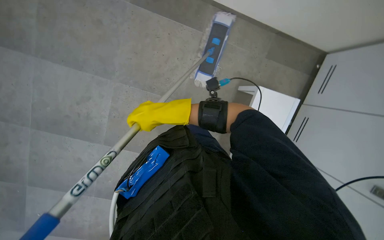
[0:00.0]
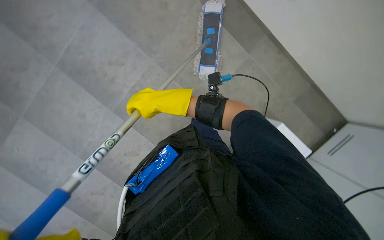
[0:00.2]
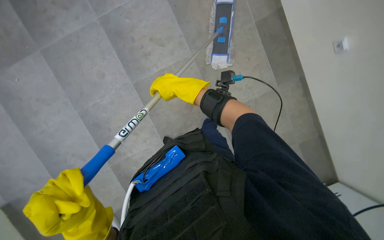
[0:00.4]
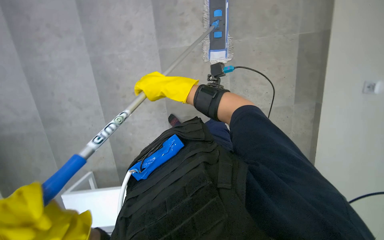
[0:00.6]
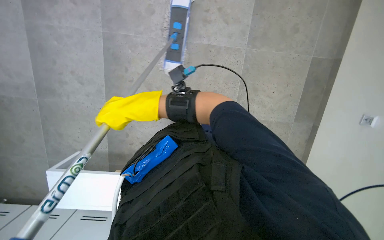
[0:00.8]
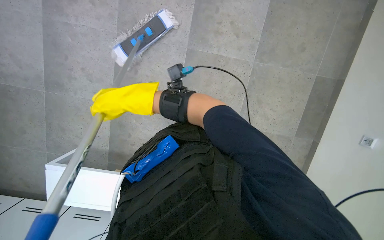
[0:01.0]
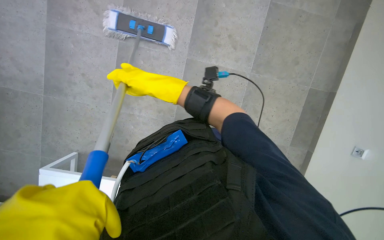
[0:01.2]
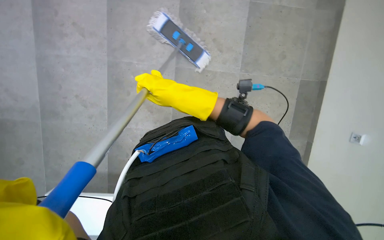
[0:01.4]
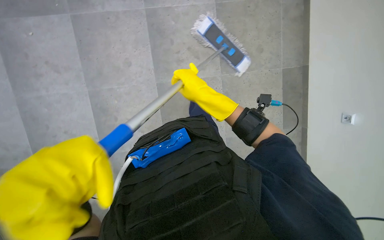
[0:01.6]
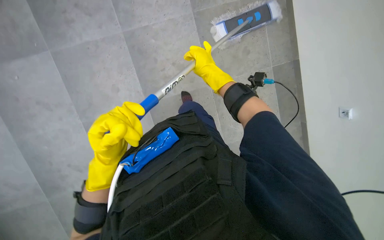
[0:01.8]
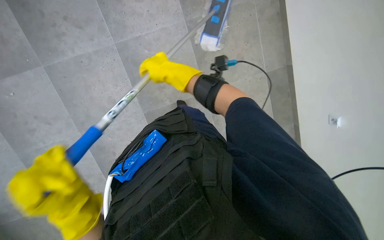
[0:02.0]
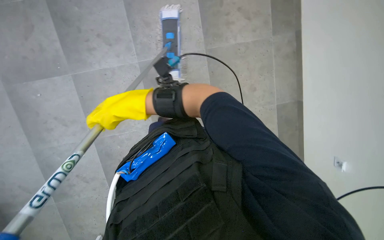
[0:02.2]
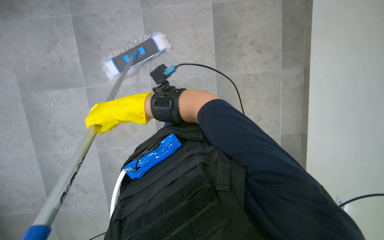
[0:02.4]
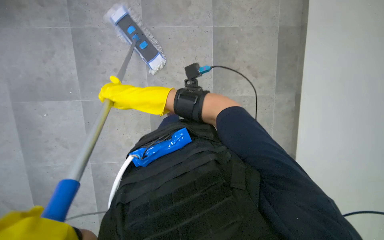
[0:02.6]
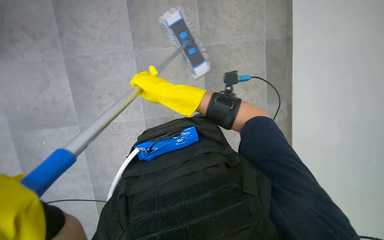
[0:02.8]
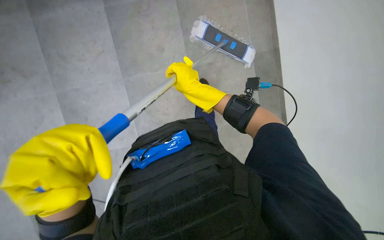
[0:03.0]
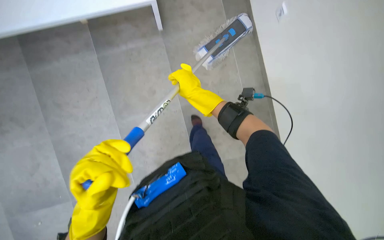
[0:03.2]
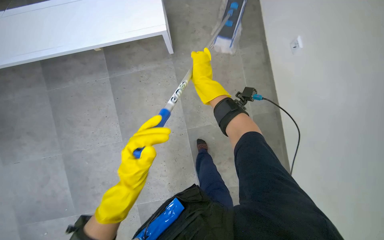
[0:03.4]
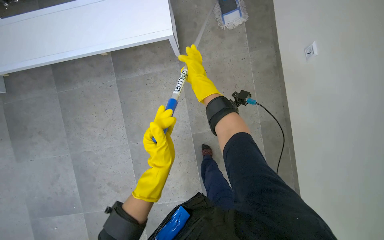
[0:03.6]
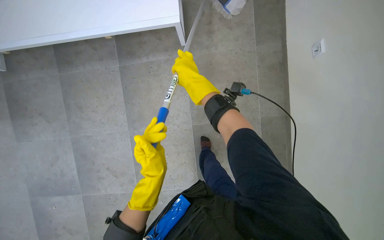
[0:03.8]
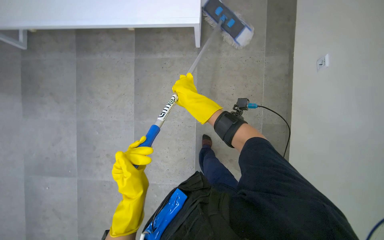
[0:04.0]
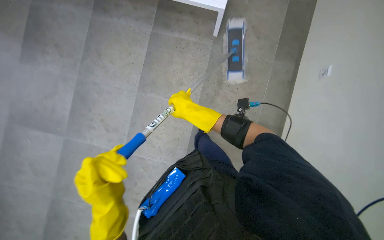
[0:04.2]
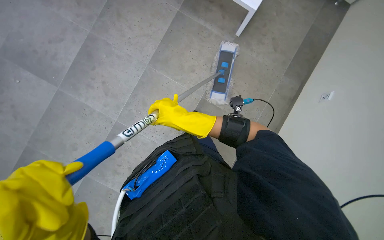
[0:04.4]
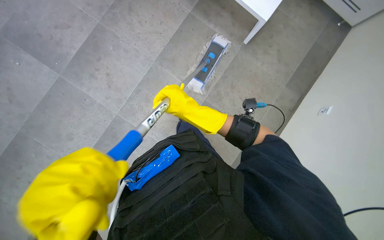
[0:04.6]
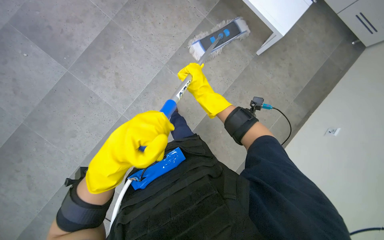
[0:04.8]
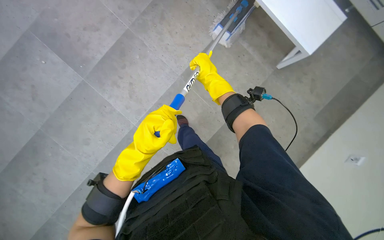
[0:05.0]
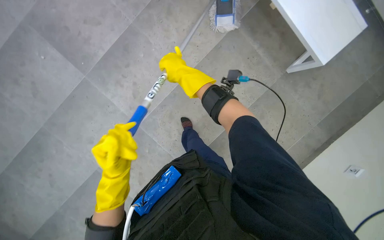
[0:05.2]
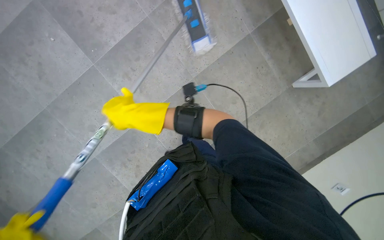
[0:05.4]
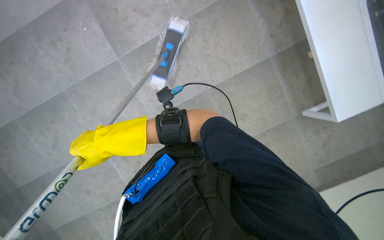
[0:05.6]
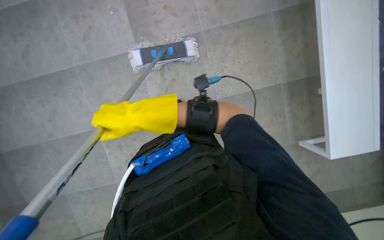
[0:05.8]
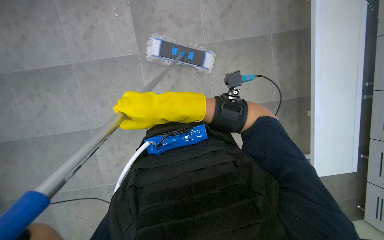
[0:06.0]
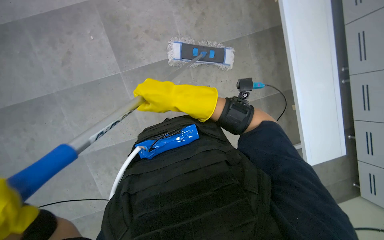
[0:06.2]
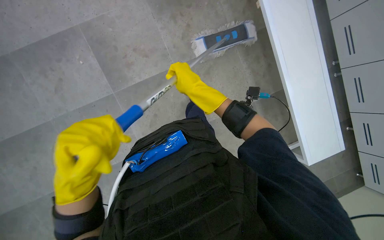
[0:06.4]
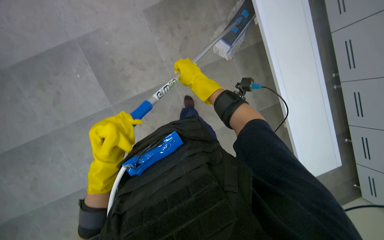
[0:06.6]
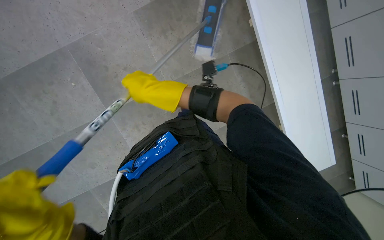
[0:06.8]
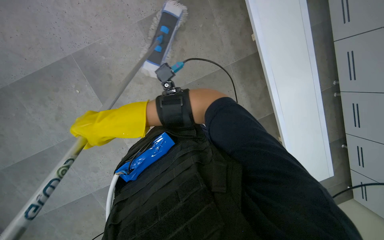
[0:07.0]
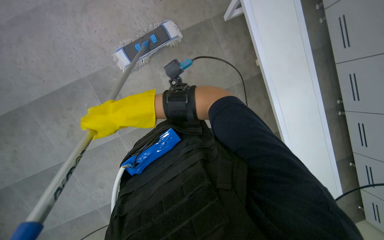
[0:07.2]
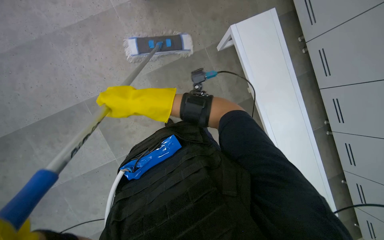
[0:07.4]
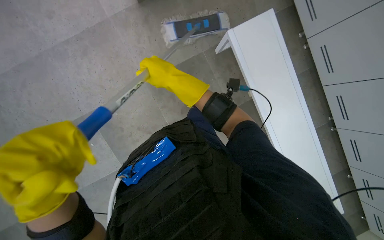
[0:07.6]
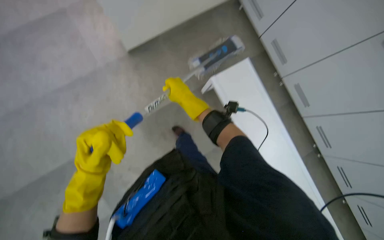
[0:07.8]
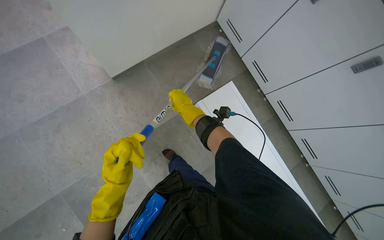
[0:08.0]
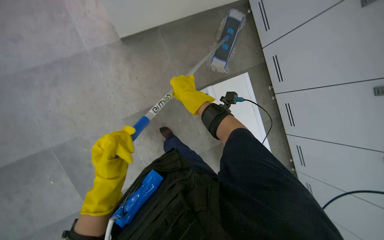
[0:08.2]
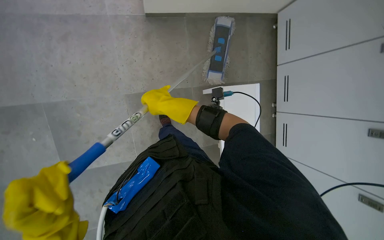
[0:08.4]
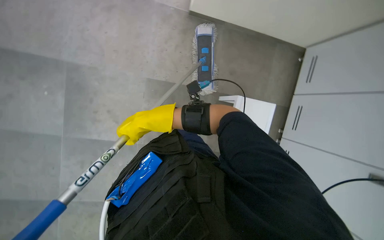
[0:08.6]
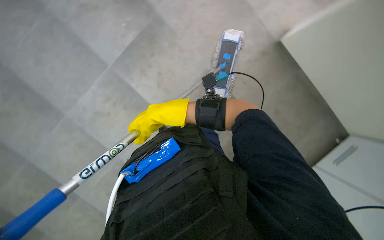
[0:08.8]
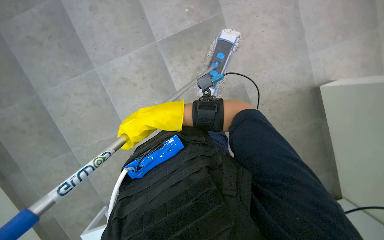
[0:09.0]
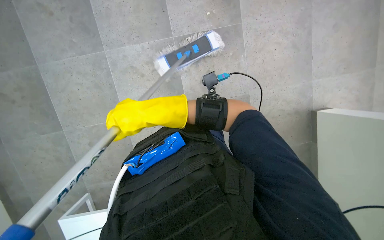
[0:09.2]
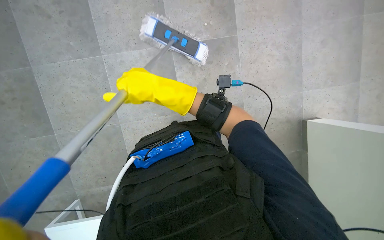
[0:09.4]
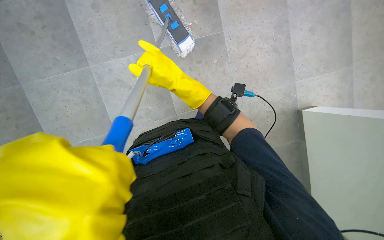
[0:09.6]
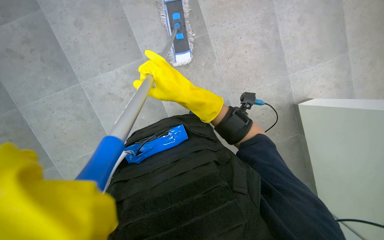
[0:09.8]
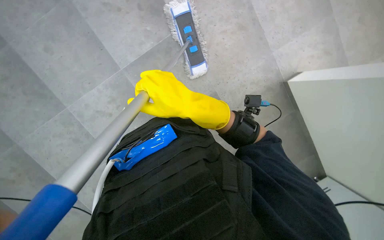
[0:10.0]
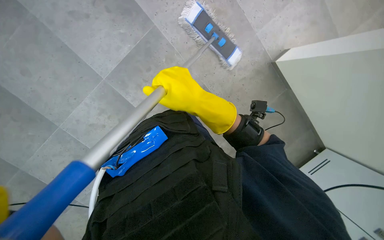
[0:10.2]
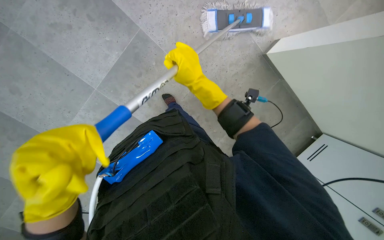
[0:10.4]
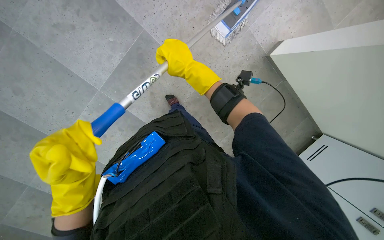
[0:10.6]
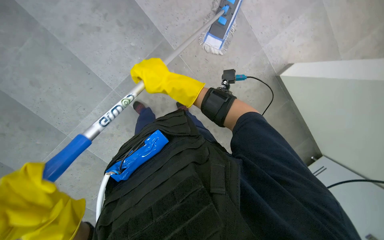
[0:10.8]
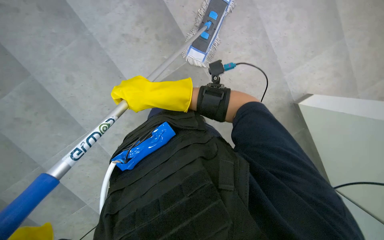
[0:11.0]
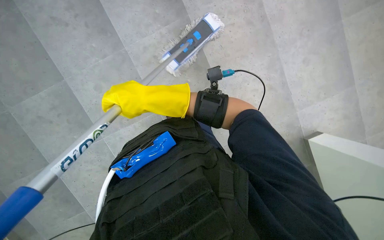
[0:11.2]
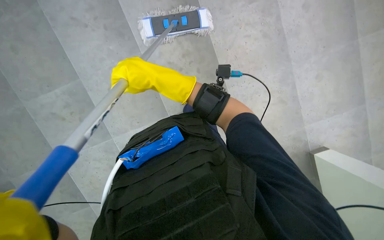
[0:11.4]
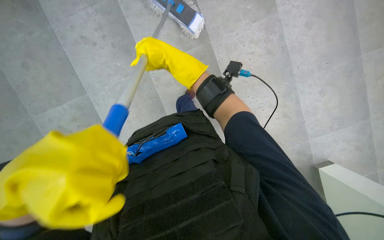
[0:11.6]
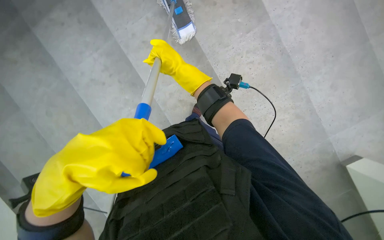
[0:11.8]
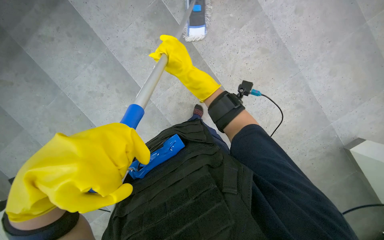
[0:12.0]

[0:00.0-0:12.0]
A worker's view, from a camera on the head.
Job: mopping floor.
The whole recording: Mopping tiled floor. The worker mops the tiled floor with a long-handled mop.
0:00.0 to 0:01.6: The right hand moves to the right, approximately 20 cm.
0:01.6 to 0:03.0: The wearer moves some 40 cm.
0:04.4 to 0:06.0: The camera travels approximately 40 cm. The scene rotates clockwise by roughly 55 degrees.
0:06.0 to 0:07.6: The head travels some 50 cm.
0:07.6 to 0:09.0: The scene rotates clockwise by some 45 degrees.
0:09.0 to 0:10.4: The camera travels roughly 50 cm. Everything in view rotates approximately 35 degrees counterclockwise.
0:10.4 to 0:12.0: The right hand moves up the picture, approximately 40 cm.

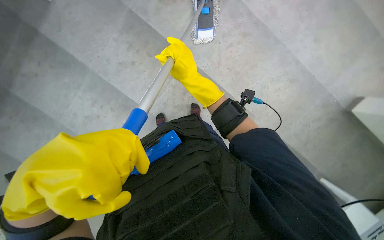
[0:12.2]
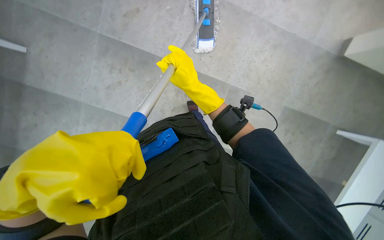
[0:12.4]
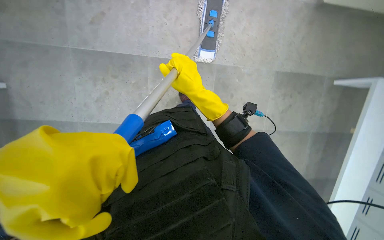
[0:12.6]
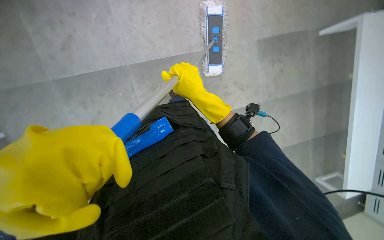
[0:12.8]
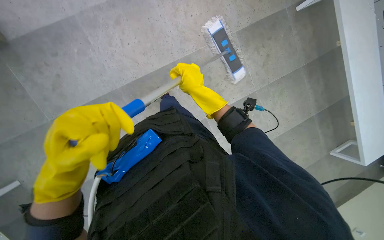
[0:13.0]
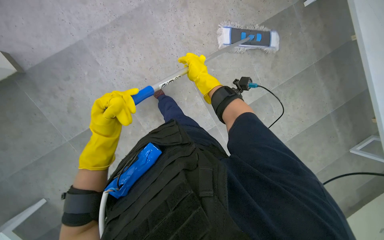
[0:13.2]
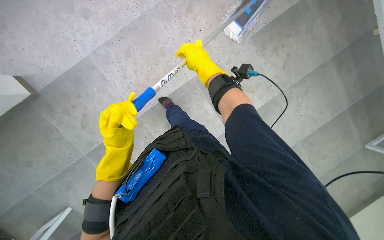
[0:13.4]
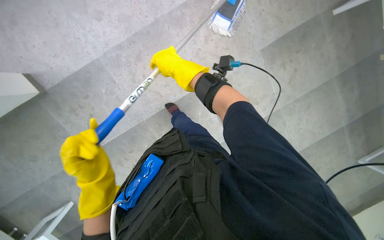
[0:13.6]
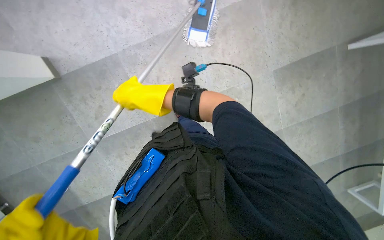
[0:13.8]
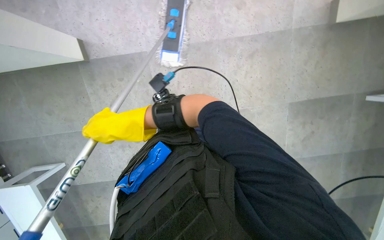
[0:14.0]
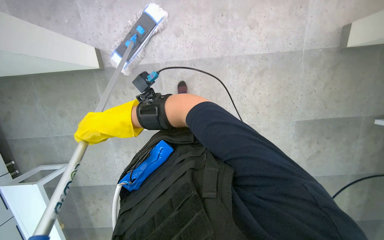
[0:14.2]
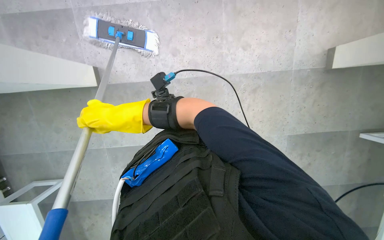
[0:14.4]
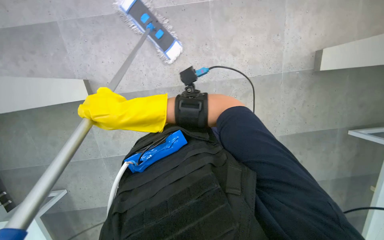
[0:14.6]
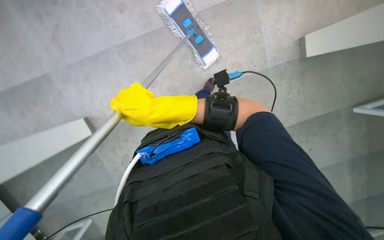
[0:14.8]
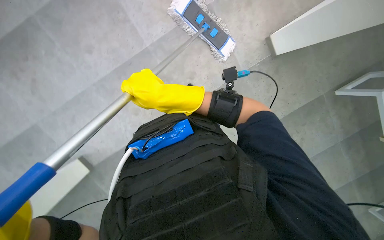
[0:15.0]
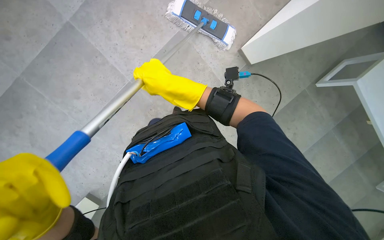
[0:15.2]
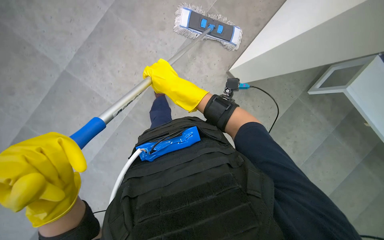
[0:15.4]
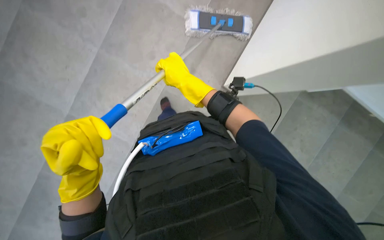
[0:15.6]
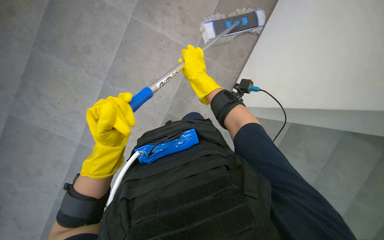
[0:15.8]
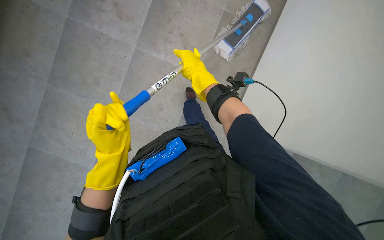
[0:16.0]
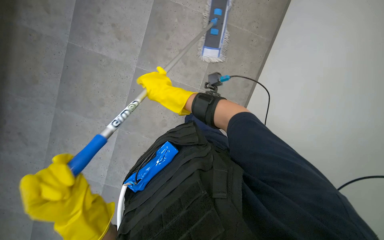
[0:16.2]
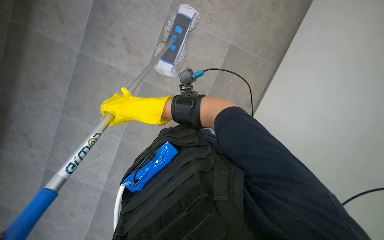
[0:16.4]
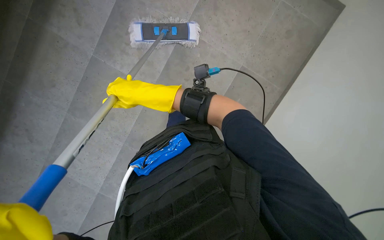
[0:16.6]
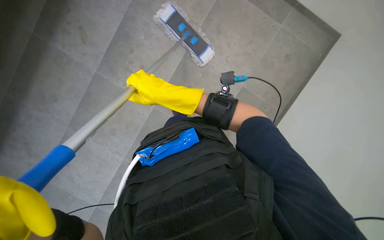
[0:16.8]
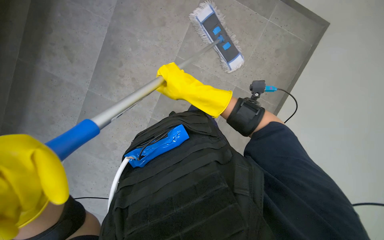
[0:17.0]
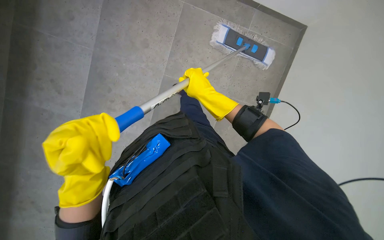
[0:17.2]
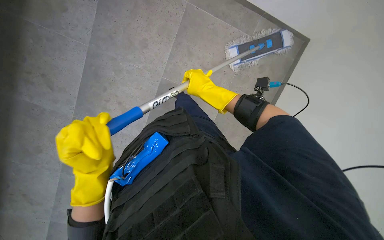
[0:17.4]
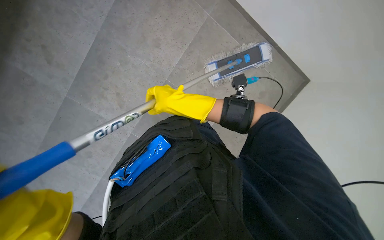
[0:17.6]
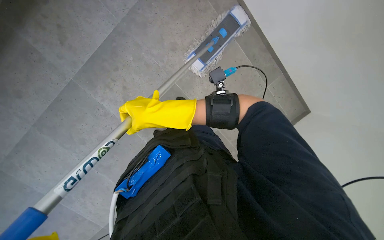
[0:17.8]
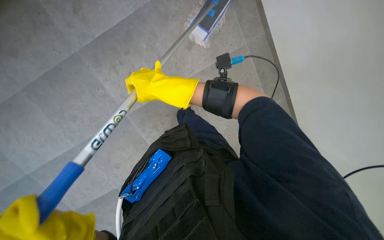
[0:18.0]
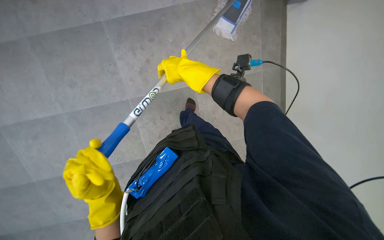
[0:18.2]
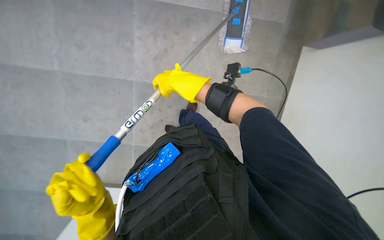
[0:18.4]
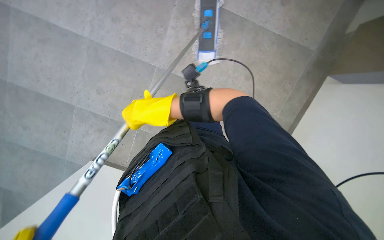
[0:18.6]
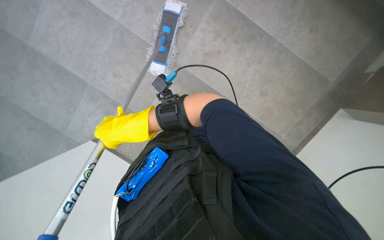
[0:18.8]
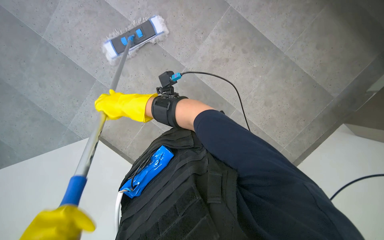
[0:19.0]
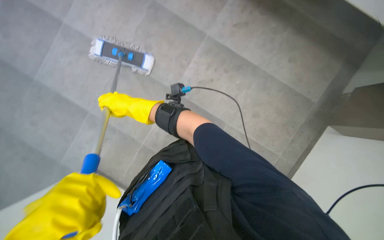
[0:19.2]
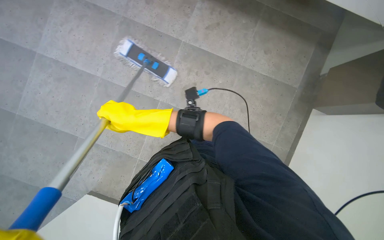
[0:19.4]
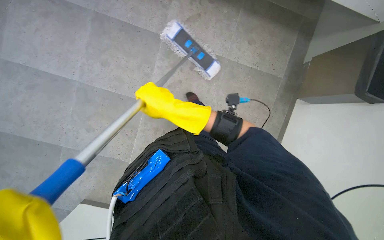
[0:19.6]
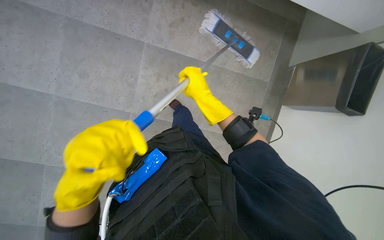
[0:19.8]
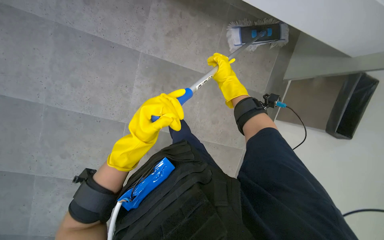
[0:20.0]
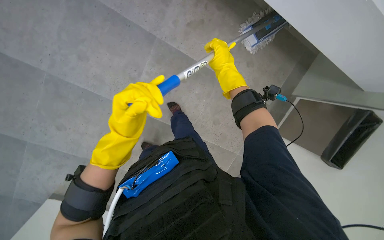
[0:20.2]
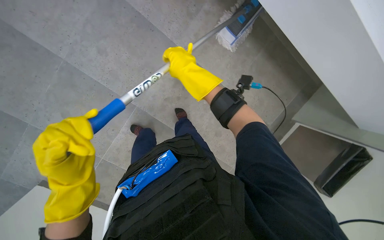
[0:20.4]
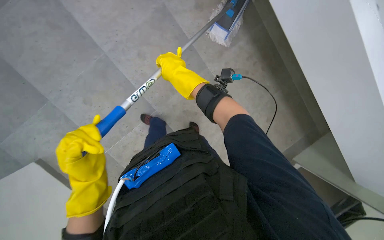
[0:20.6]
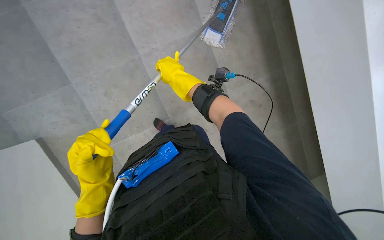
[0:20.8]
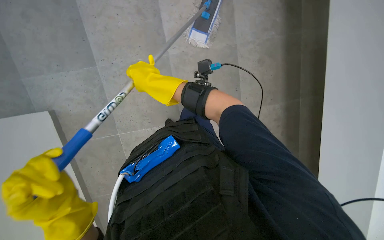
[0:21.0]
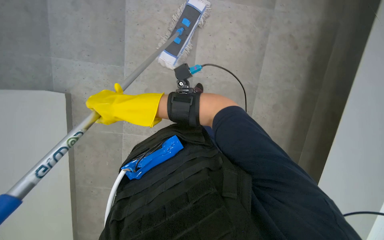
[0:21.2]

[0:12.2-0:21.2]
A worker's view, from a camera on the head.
Job: mopping floor.
The whole recording: Mopping tiled floor. The worker mops the tiled floor with a long-handled mop.
0:12.2 to 0:13.8: The scene rotates counterclockwise by approximately 60 degrees.
0:15.2 to 0:16.6: The right hand is displaced to the left by some 10 cm.
0:16.6 to 0:18.2: Everything in view rotates approximately 40 degrees clockwise.
0:18.2 to 0:19.8: The right hand travels to the left and back again, roughly 20 cm each way.
0:19.8 to 0:21.2: Everything in view rotates roughly 30 degrees clockwise.
